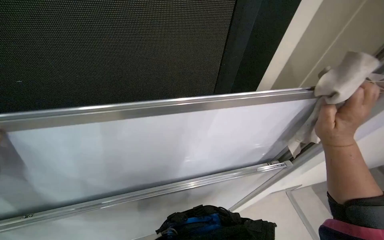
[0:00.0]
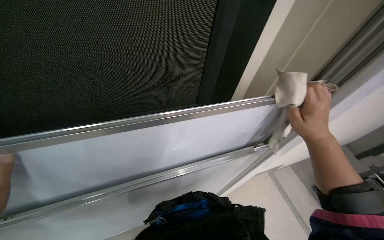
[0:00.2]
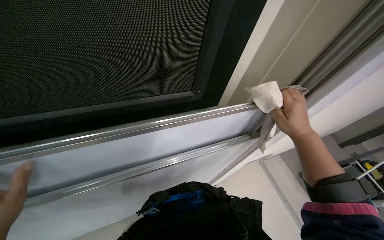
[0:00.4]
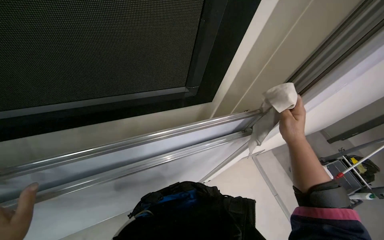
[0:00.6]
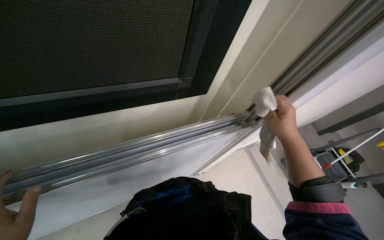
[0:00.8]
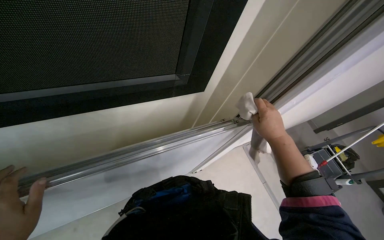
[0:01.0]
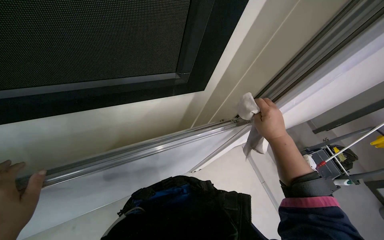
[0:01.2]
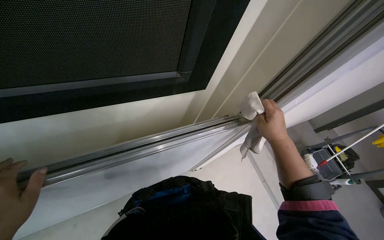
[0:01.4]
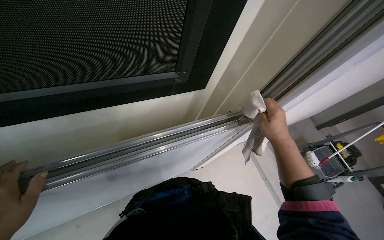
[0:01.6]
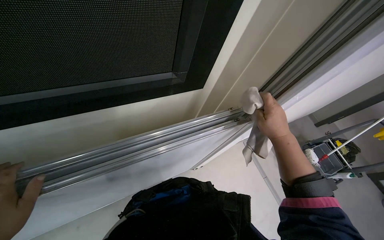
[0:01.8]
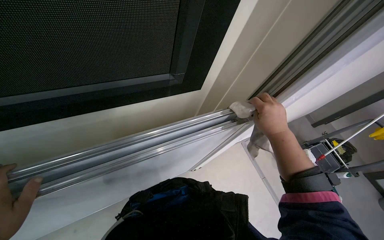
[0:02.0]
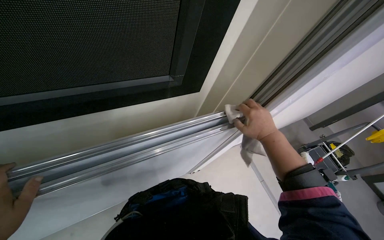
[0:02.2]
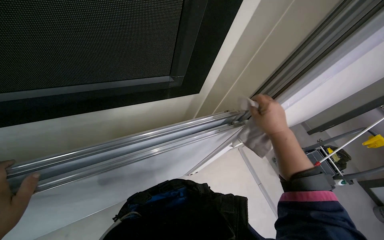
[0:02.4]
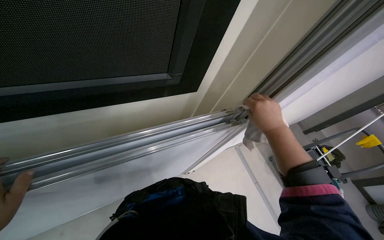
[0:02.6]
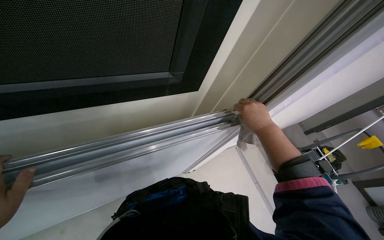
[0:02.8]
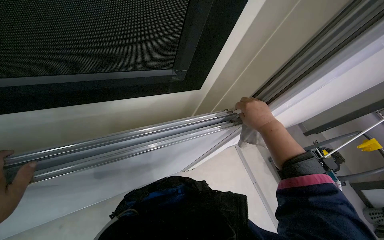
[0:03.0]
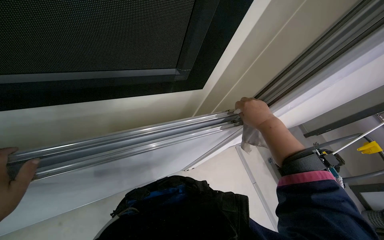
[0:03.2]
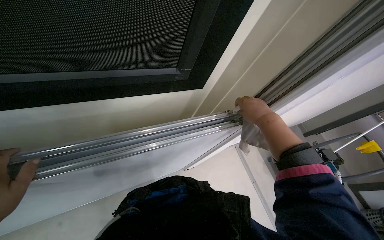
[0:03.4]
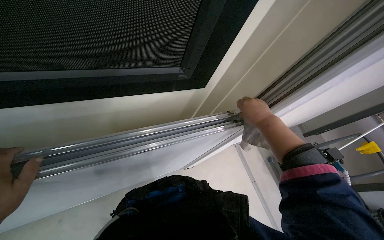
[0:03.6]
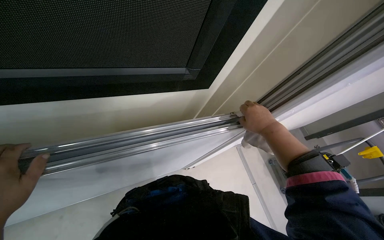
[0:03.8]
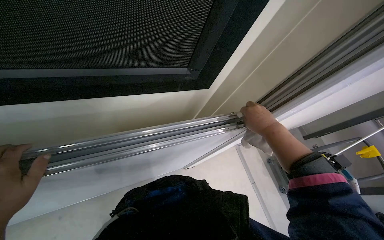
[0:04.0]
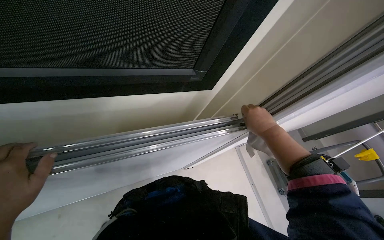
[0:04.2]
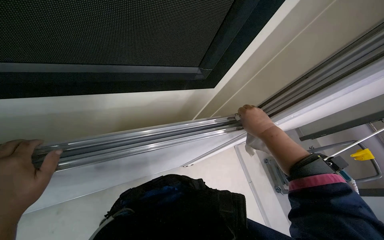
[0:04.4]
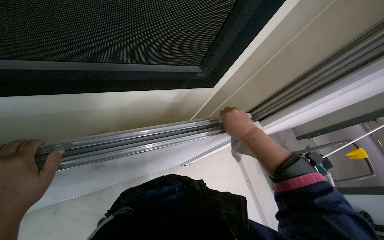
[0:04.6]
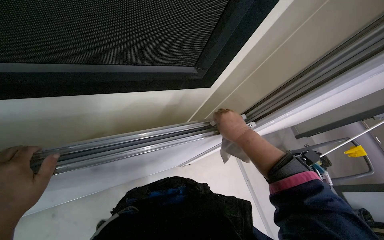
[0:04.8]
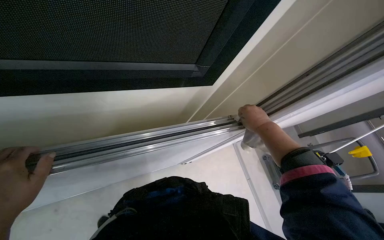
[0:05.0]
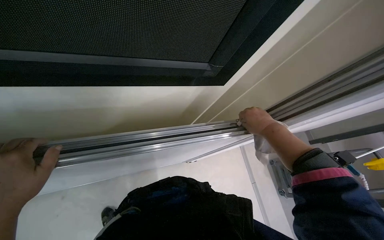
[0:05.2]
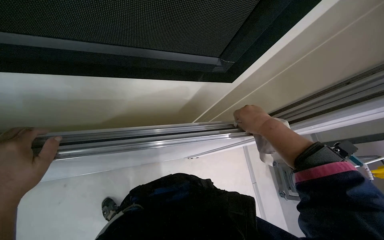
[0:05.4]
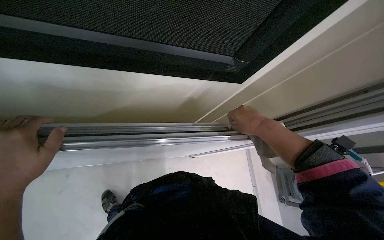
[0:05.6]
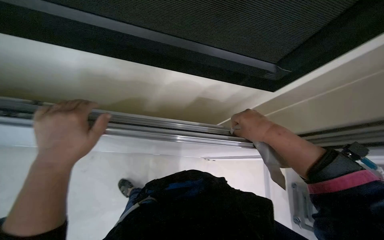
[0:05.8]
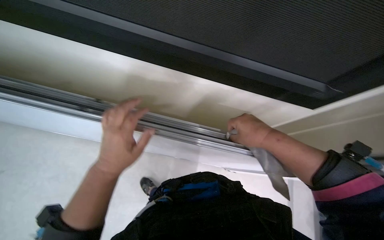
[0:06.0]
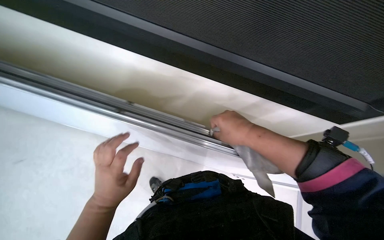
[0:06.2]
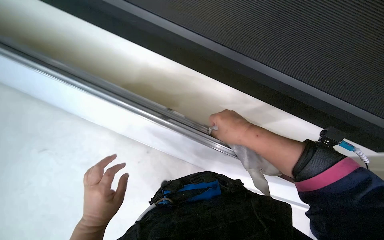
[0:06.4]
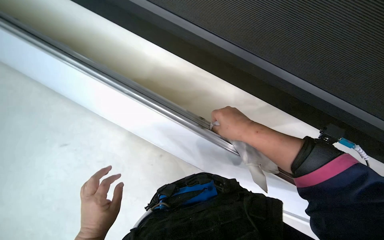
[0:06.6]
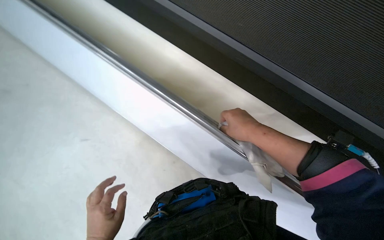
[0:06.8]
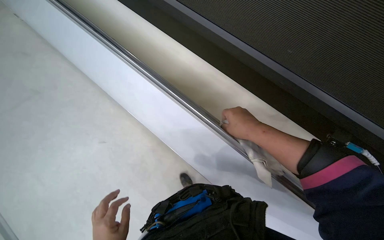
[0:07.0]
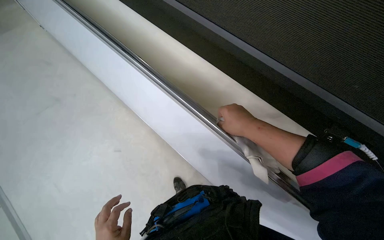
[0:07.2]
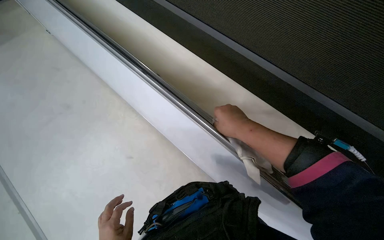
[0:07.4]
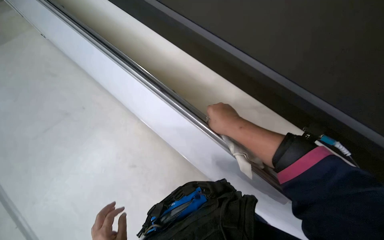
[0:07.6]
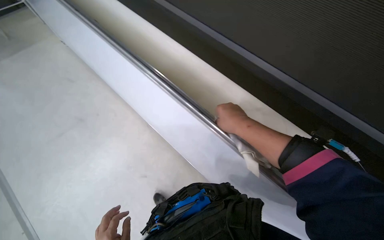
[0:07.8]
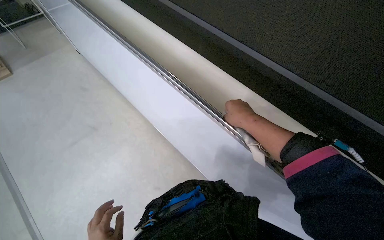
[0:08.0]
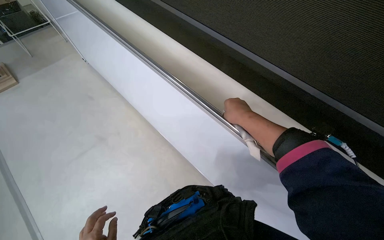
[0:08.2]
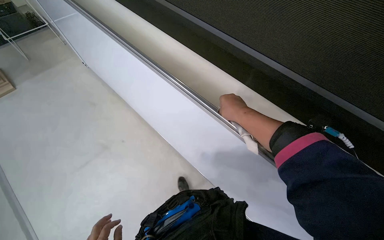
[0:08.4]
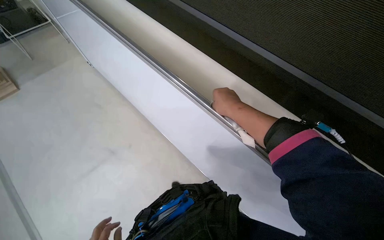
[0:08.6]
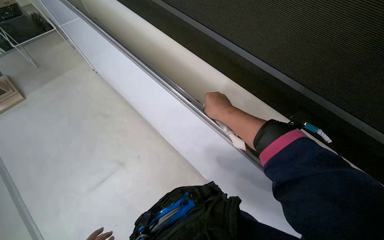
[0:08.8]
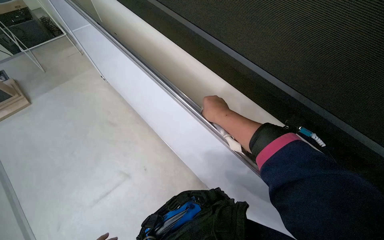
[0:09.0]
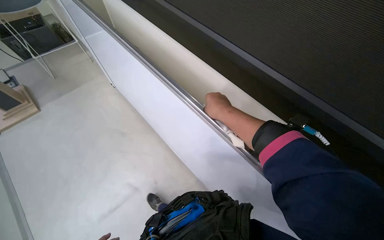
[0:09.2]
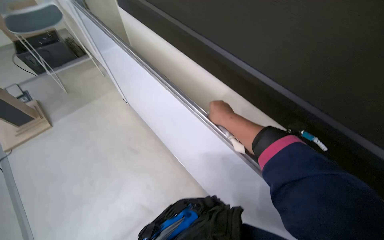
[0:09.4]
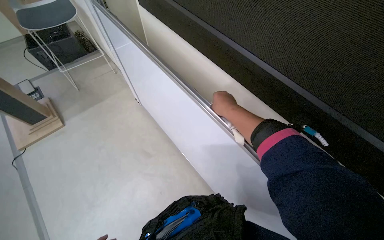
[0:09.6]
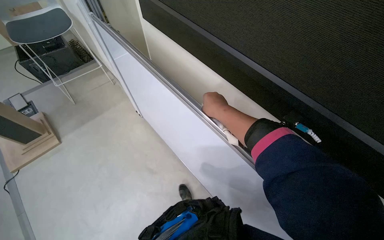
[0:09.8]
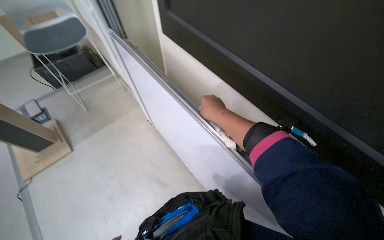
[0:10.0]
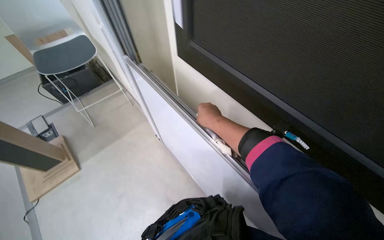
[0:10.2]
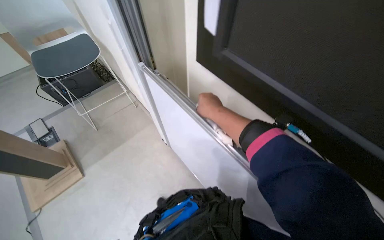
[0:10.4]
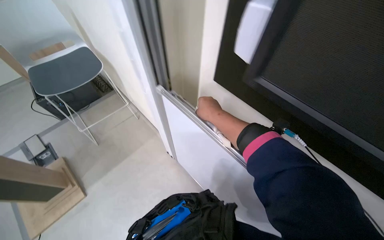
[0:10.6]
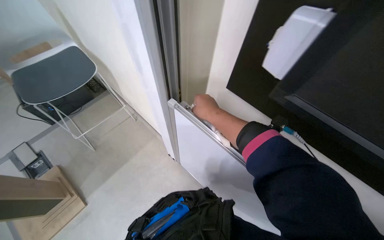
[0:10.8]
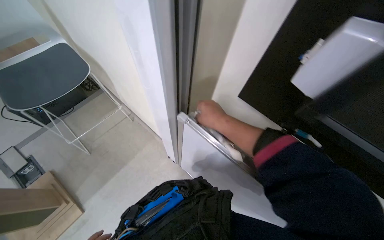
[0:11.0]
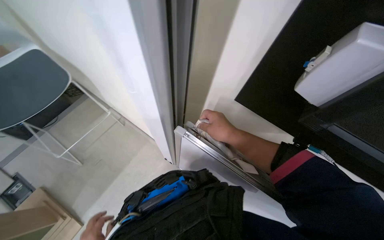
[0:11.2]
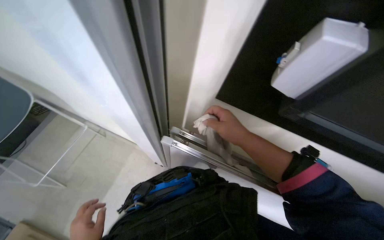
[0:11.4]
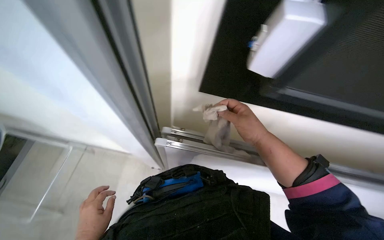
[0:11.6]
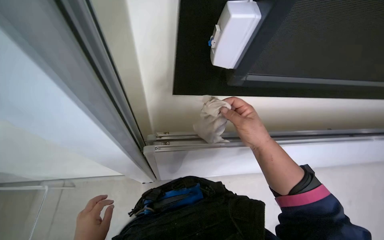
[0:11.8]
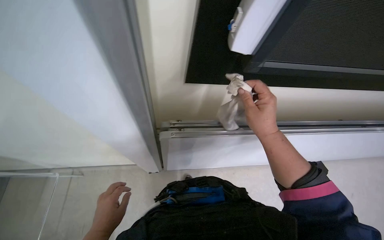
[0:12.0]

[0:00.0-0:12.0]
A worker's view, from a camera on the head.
Job: wiping surfaces.
The whole recording: Cleaning whiteboard frame. The worker wipes the metal frame of the whiteboard with a cloth.
0:04.4 to 0:06.0: The view pans to the left by roughly 15 degrees. The right hand moves nearer to the camera, approximately 15 cm.
0:06.0 to 0:07.6: The view tilts approximately 20 degrees downward.
0:07.6 to 0:09.0: The right hand is displaced farther from the camera by approximately 10 cm.
0:09.0 to 0:10.4: The camera pitches upward, by about 15 degrees.
0:10.4 to 0:12.0: The head turns to the right by some 50 degrees.

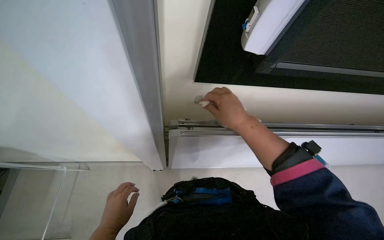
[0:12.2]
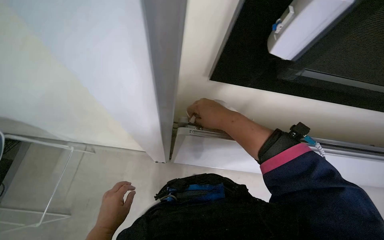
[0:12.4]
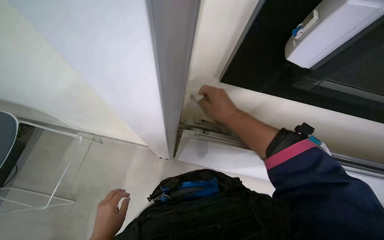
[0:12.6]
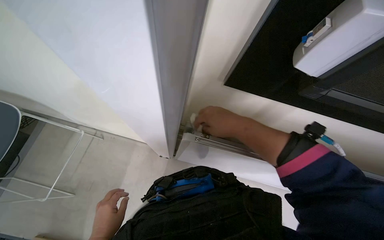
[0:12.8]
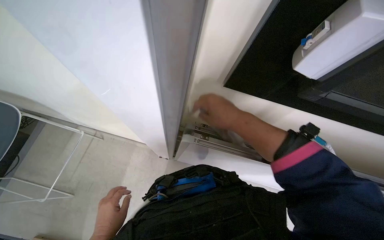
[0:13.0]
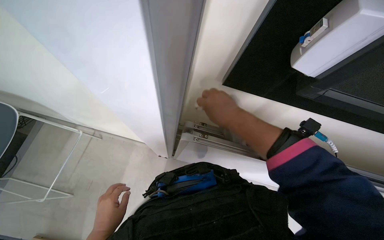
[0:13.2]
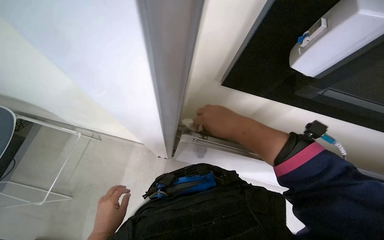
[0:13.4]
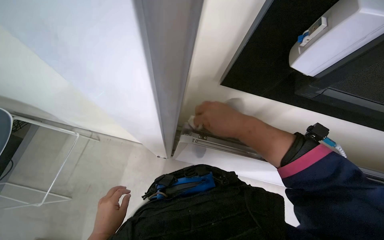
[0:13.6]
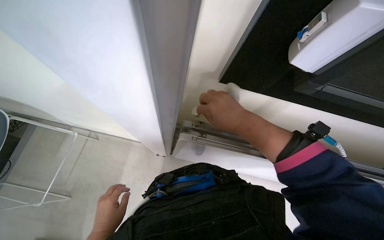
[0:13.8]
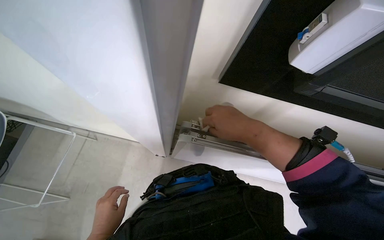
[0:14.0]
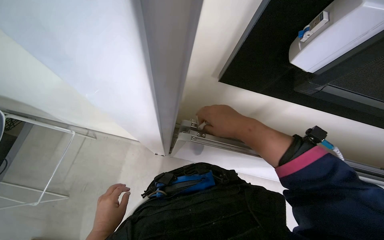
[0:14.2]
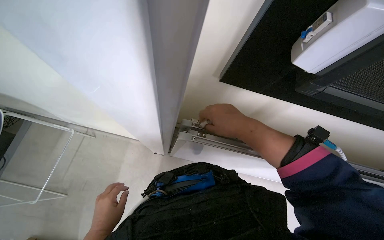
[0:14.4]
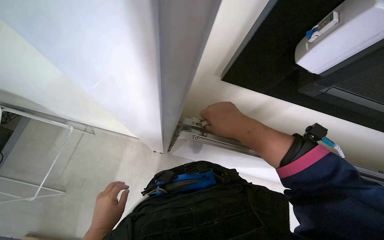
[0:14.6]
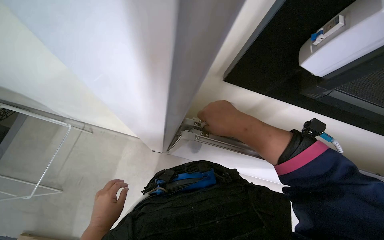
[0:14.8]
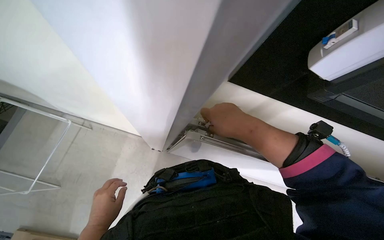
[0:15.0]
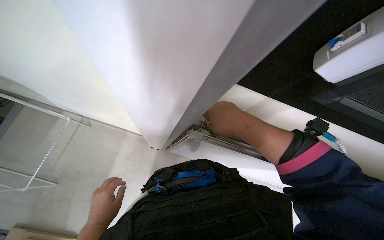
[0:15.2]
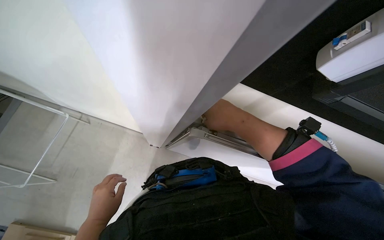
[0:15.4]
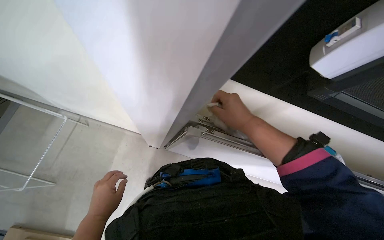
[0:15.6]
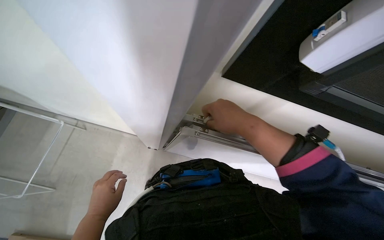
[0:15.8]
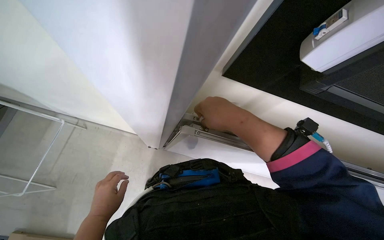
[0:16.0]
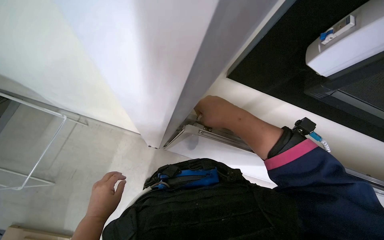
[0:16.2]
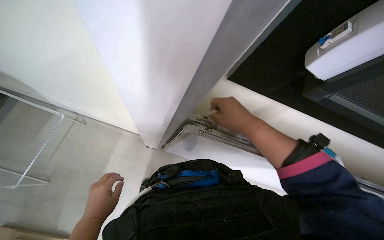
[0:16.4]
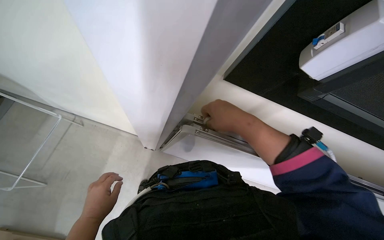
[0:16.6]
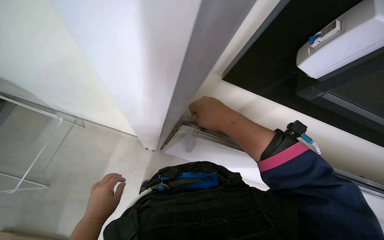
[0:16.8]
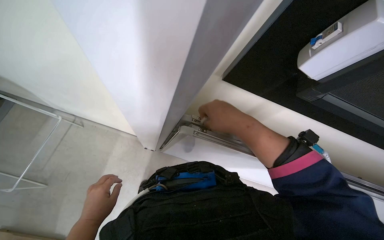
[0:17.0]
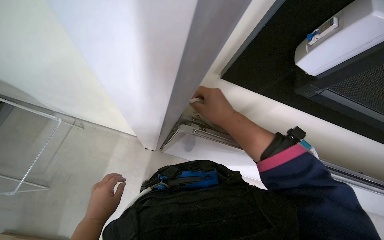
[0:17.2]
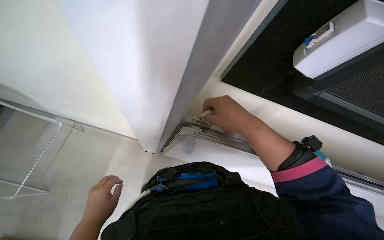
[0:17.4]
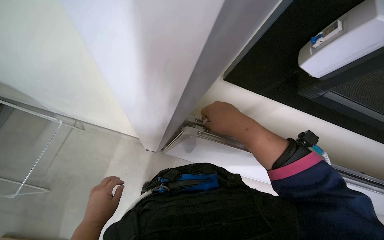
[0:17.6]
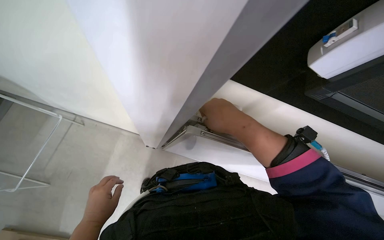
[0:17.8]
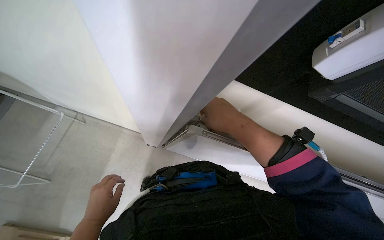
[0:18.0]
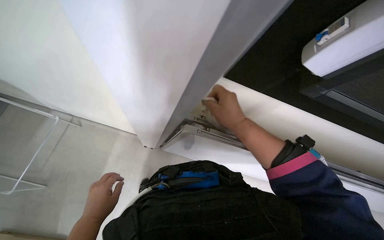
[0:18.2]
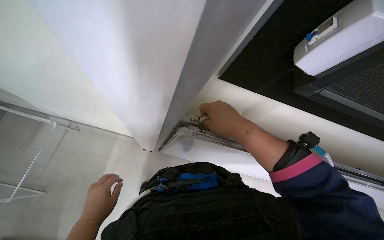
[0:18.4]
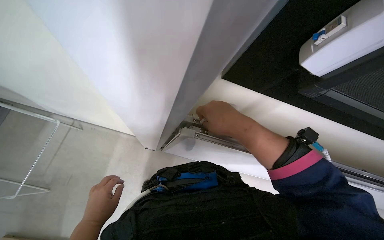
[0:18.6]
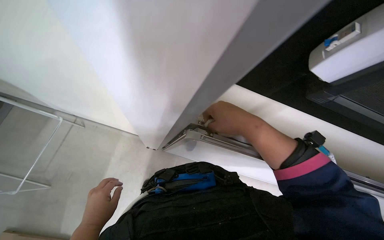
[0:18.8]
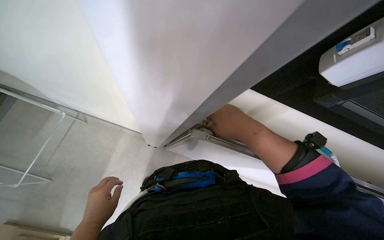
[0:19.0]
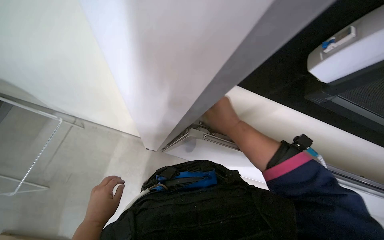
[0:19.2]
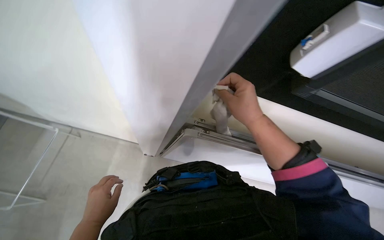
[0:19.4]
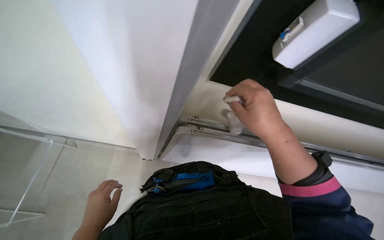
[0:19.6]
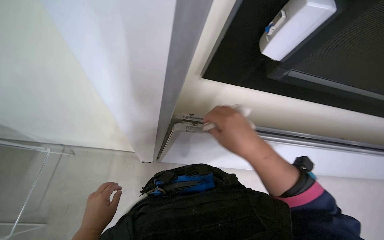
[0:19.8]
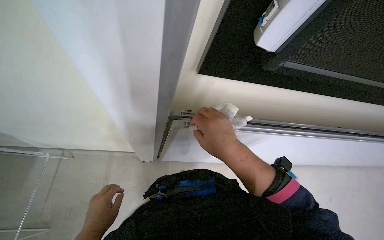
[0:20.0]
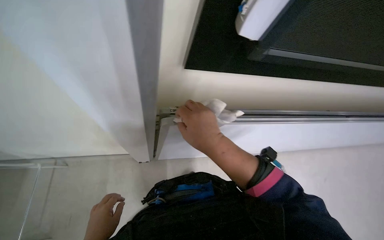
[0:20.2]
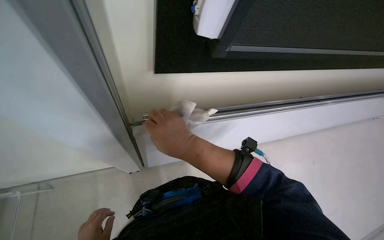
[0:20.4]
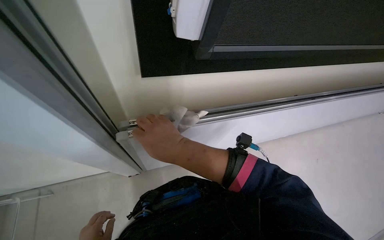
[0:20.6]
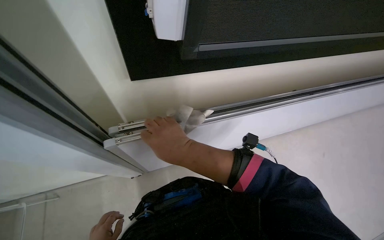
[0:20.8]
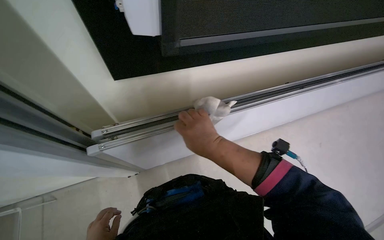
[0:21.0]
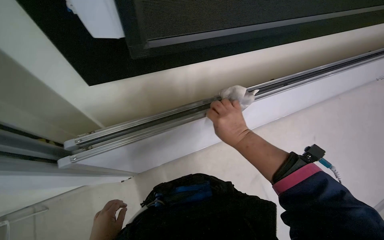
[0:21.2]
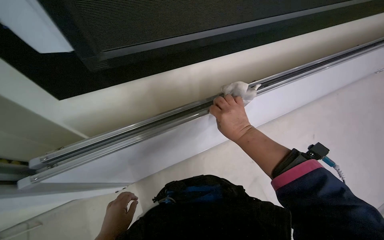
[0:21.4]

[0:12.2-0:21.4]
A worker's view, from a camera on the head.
Job: wiping surfaces.
The whole recording: Cleaning whiteboard frame. The worker wipes the metal frame of the whiteboard with a cloth.
0:18.4 to 0:19.8: The right hand travels farther from the camera and back again, approximately 10 cm each way.
0:19.8 to 0:21.4: The scene turns roughly 30 degrees counterclockwise in the picture. The right hand goes approximately 15 cm farther from the camera, and moves approximately 5 cm to the left and comes back.
